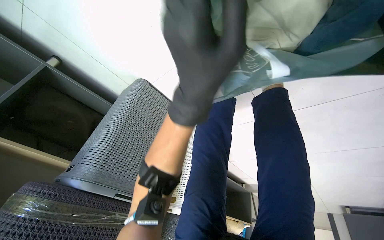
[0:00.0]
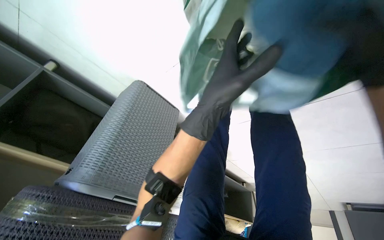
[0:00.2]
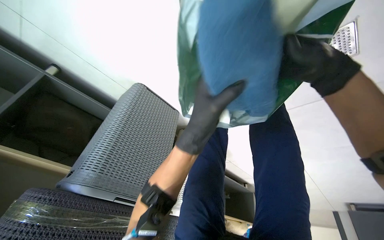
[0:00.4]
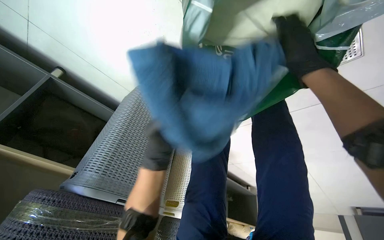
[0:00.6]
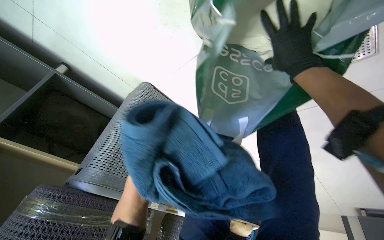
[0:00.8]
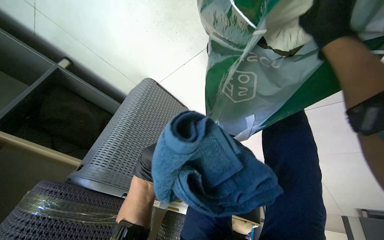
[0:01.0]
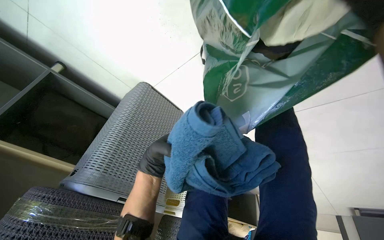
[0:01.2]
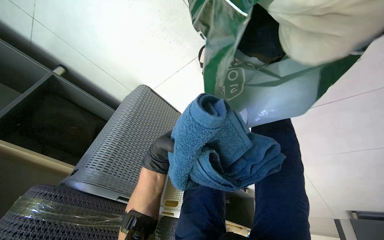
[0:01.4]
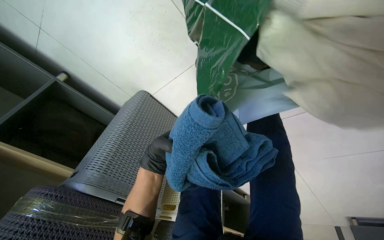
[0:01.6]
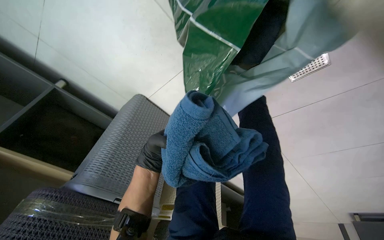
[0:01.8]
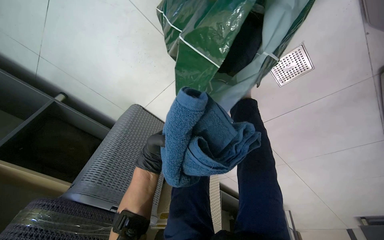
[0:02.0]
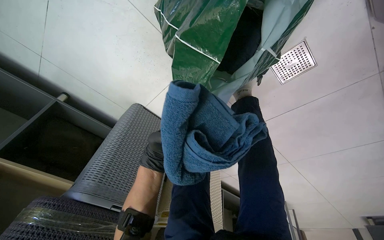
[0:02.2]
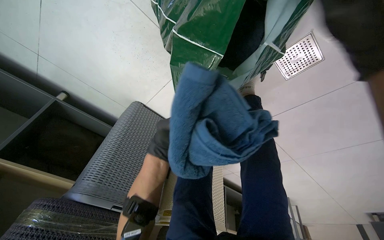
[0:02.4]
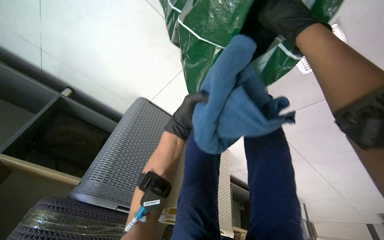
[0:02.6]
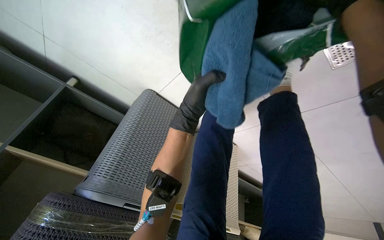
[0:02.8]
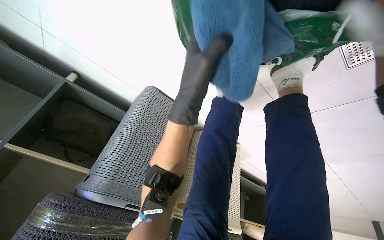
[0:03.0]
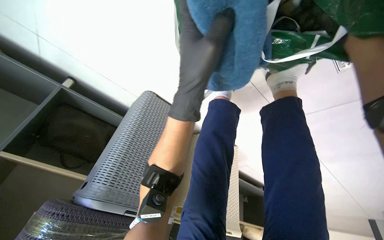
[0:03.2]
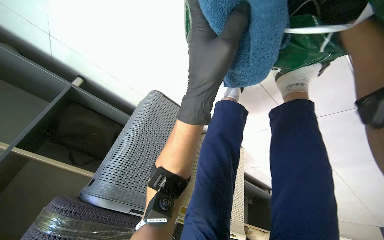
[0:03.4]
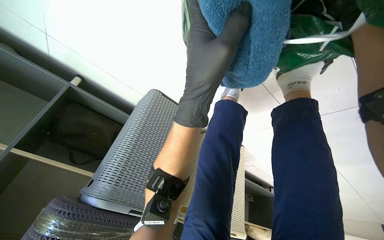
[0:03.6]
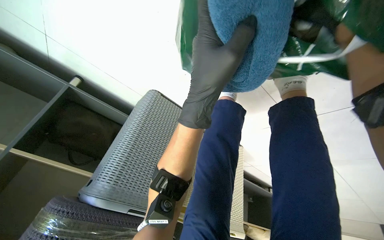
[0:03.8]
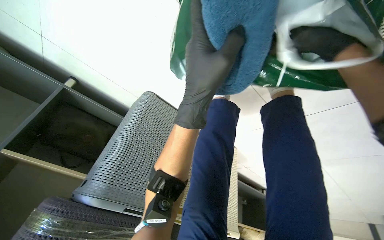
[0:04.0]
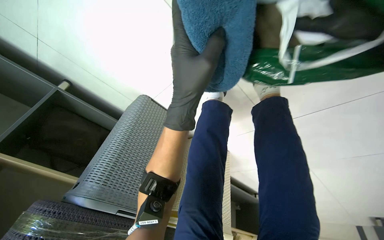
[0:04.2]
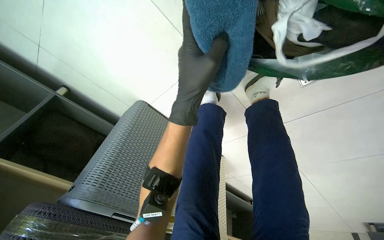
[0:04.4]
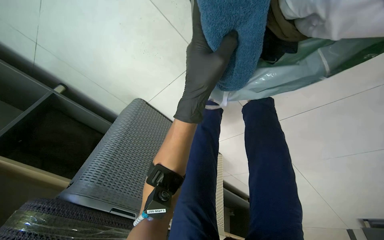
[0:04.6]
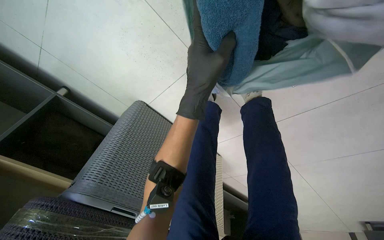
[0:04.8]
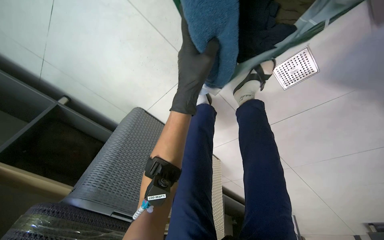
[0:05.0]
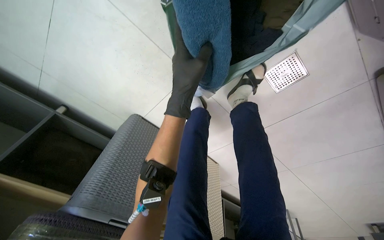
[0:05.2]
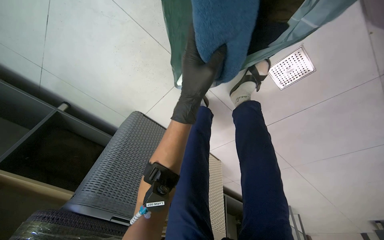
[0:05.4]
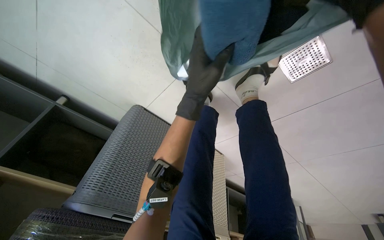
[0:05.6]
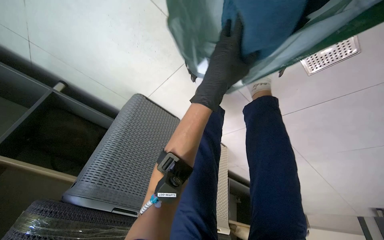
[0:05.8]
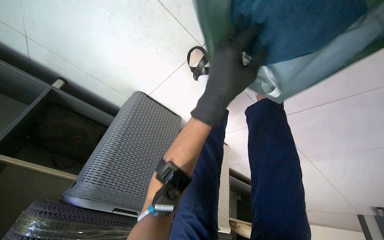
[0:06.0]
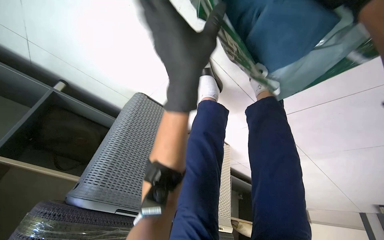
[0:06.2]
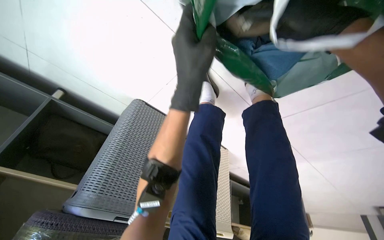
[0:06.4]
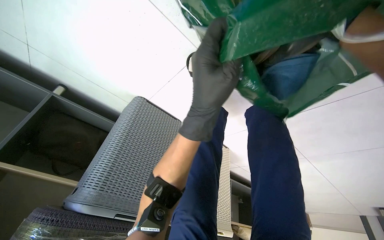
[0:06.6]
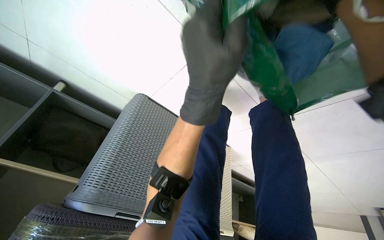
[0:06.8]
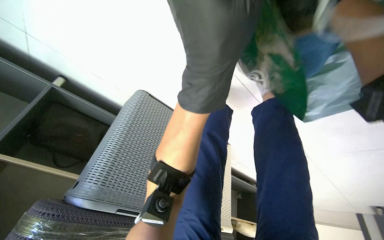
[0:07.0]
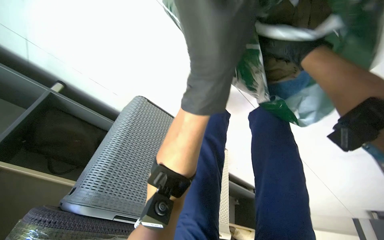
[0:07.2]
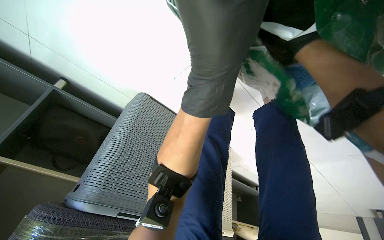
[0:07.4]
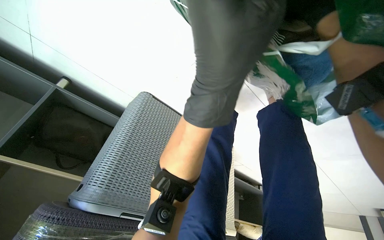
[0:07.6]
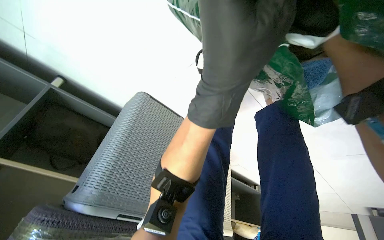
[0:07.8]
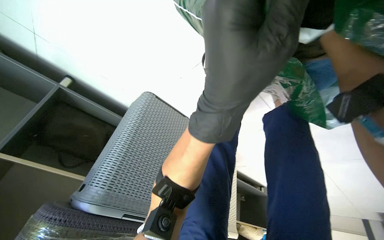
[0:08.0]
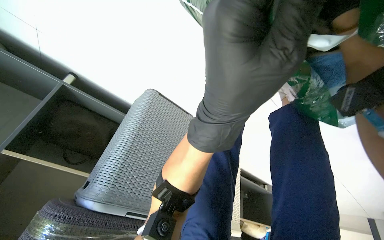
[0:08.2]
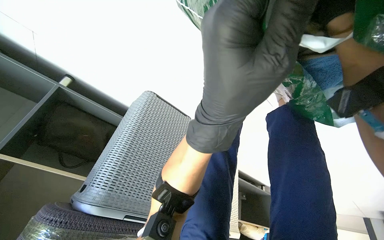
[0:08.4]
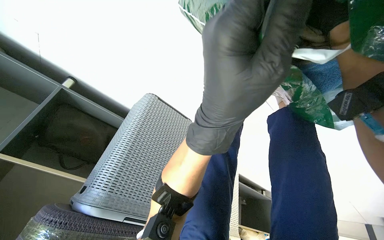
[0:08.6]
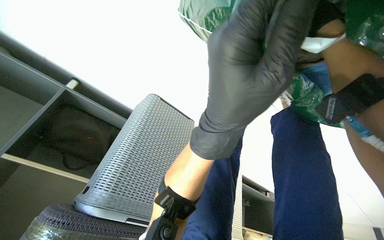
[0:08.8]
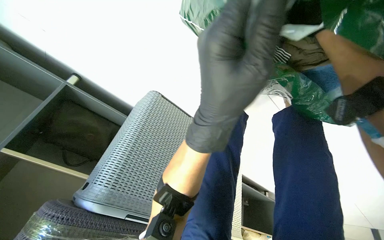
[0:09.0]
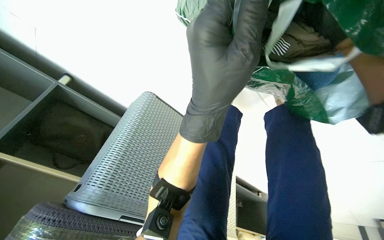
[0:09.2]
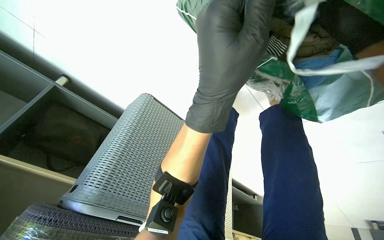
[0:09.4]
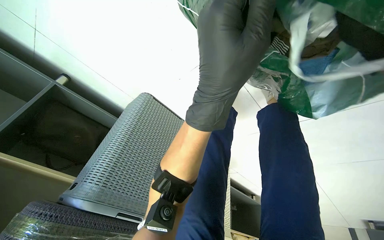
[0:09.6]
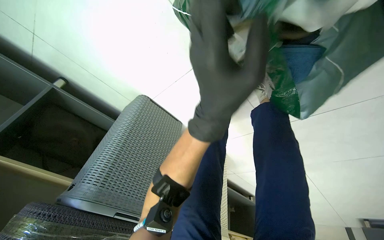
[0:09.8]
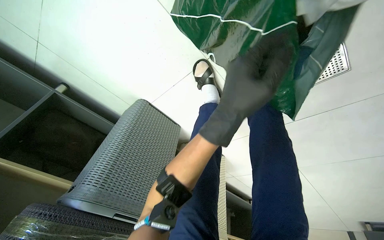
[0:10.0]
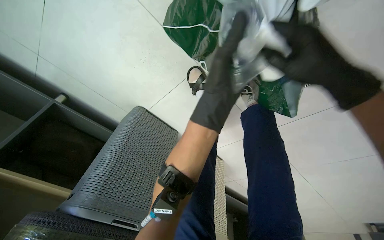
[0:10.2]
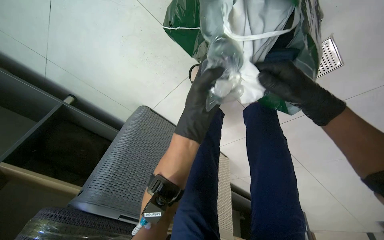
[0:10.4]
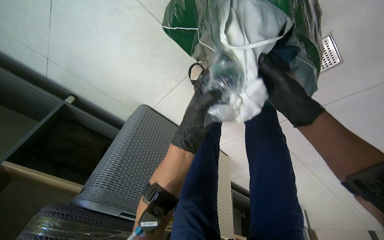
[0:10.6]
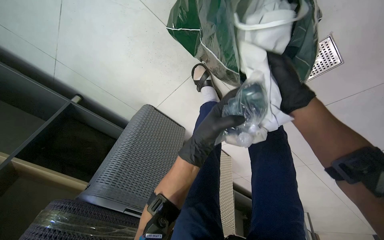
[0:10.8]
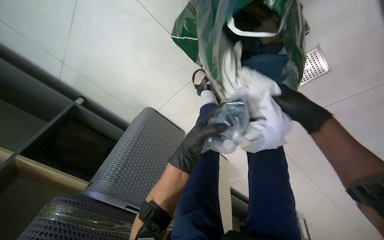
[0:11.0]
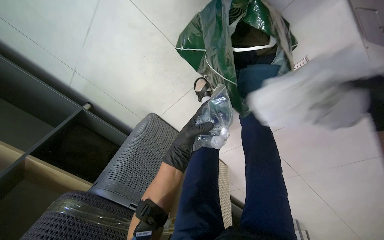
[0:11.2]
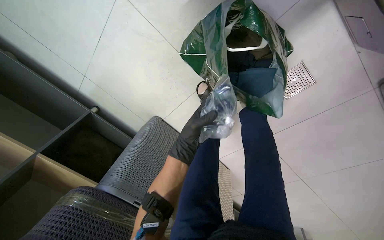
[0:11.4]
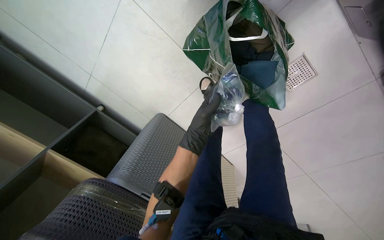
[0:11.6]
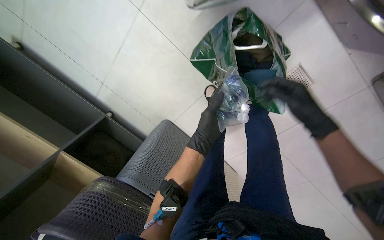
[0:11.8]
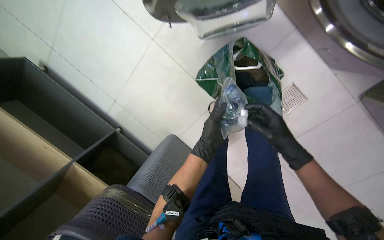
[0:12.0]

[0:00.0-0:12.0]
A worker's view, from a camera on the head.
Job: managing laundry.
The whole recording: Loading and unloading laundry. The worker transfers laundry between machines, then loads and unloads clothes from machines into a bag.
0:00.0 to 0:01.6: The left hand is displaced farther from the camera, down the picture and to the left by roughly 35 cm.
0:01.6 to 0:03.0: The left hand shifts some 30 cm up the picture, nearer to the camera and to the right.
0:04.4 to 0:06.0: The left hand is displaced farther from the camera and to the right by about 15 cm.
0:10.4 to 0:12.0: The view tilts some 25 degrees upward. The left hand is displaced down the picture by about 15 cm.

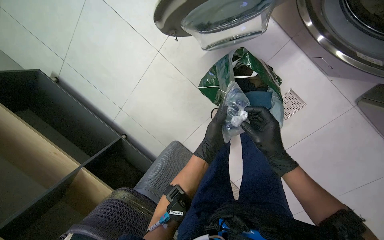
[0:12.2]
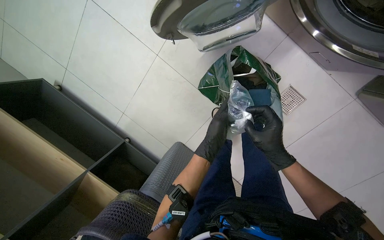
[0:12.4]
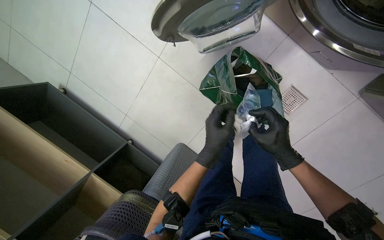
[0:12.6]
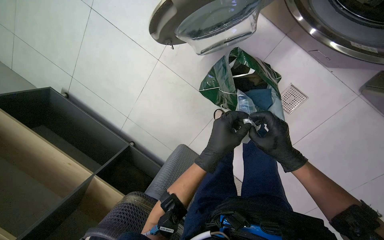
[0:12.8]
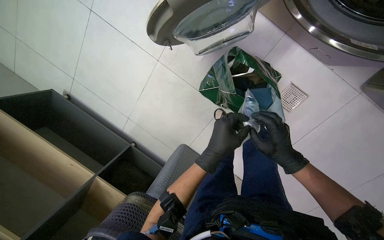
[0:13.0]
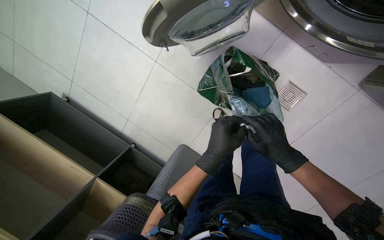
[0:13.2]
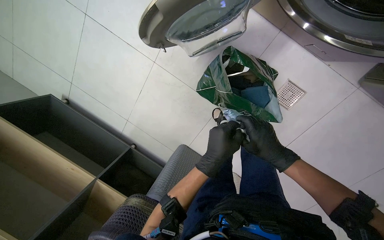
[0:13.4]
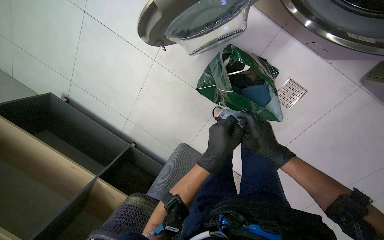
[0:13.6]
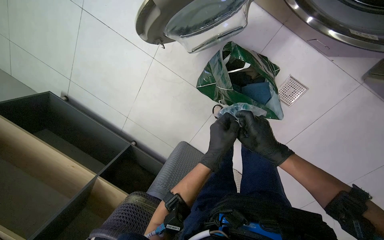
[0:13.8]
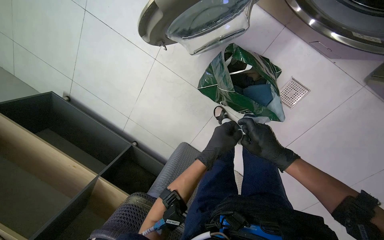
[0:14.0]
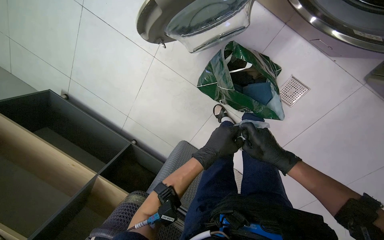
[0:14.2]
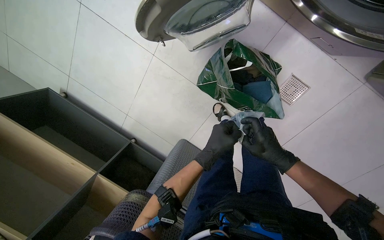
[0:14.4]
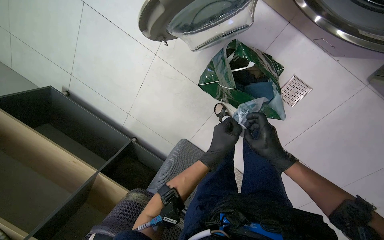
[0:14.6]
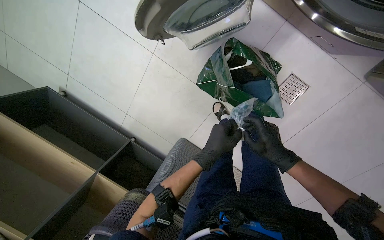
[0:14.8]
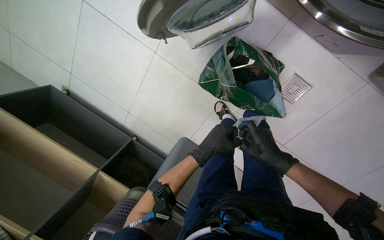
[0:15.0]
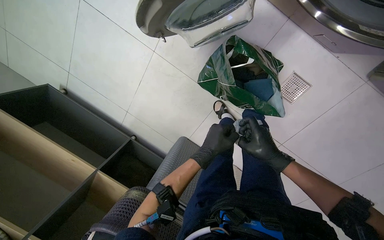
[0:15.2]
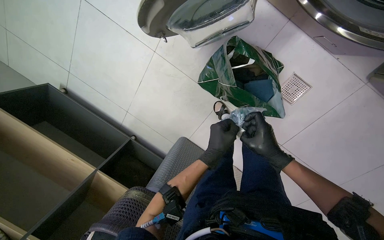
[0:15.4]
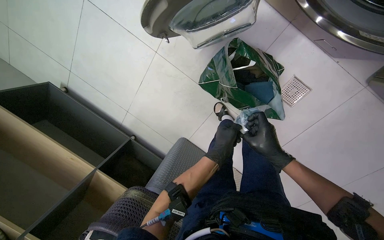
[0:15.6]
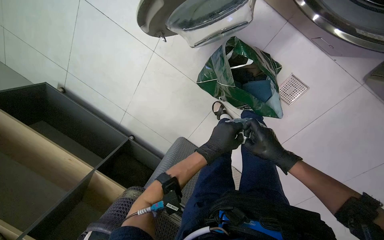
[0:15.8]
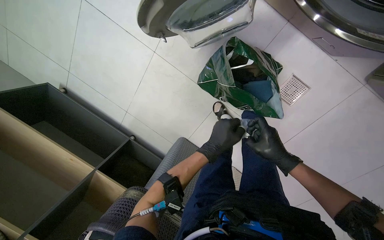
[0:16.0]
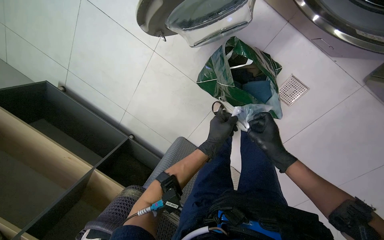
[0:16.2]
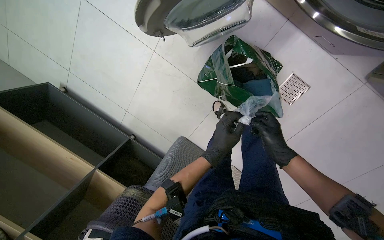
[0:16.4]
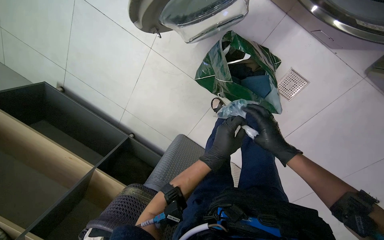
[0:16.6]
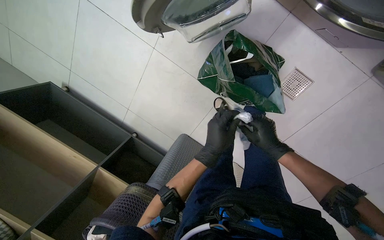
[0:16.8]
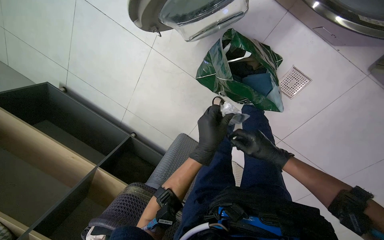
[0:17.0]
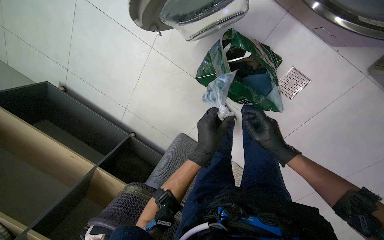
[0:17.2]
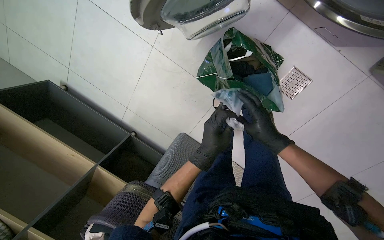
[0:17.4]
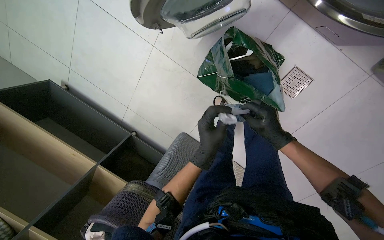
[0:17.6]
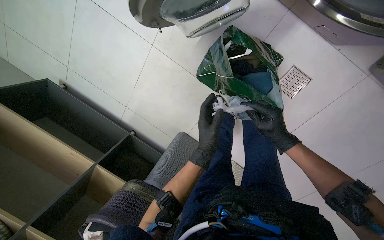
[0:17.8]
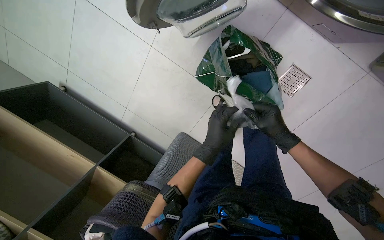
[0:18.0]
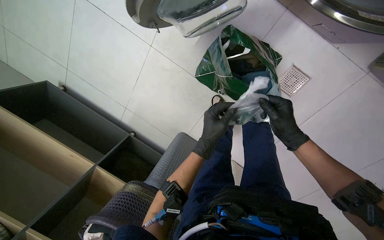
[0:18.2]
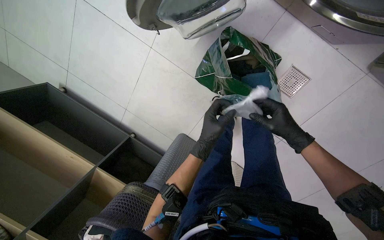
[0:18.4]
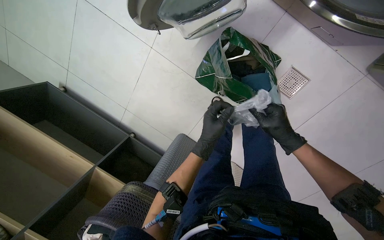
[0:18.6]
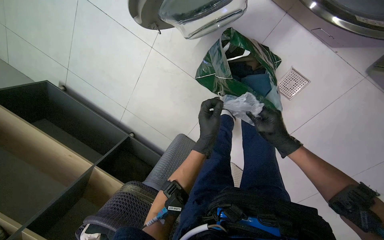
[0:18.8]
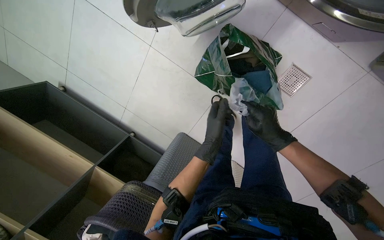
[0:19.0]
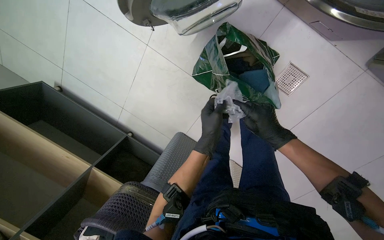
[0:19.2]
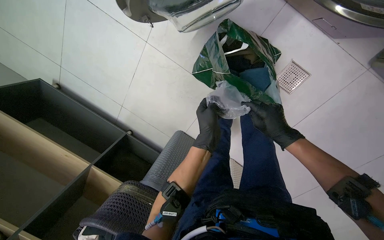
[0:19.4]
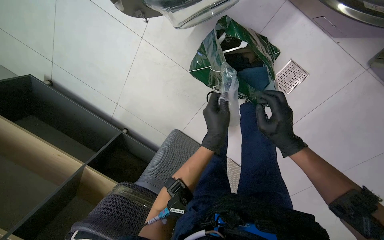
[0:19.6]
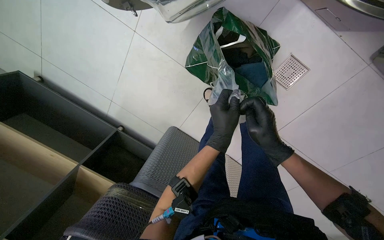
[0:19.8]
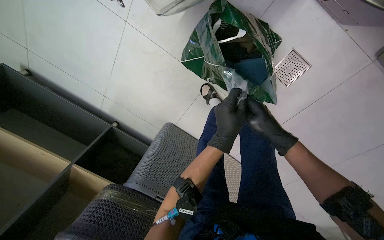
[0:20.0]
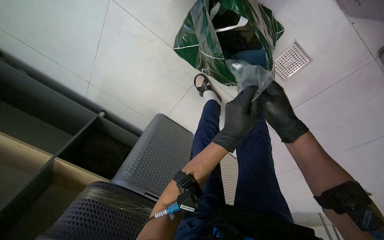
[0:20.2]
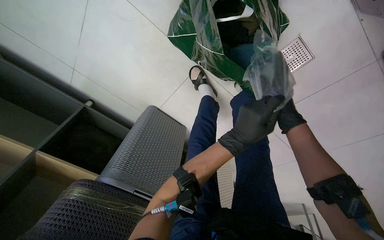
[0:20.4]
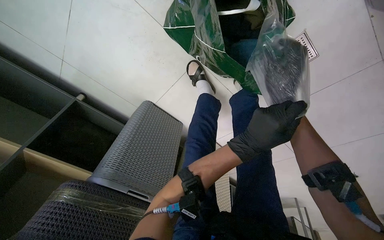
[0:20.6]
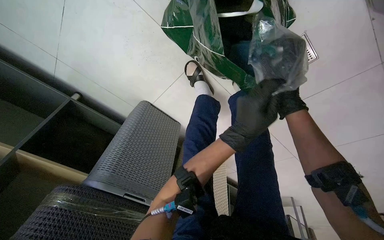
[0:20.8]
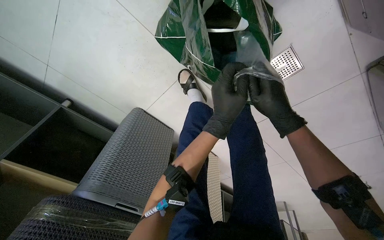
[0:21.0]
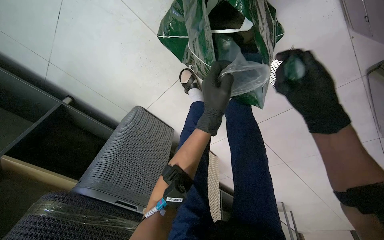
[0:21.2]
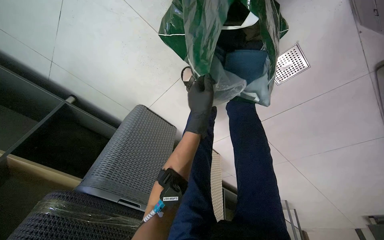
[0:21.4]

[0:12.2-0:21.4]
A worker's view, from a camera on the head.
Job: managing laundry.
The whole recording: Loading and unloading laundry. The worker transfers laundry between machines, then loads and unloads clothes from machines into a bag.
0:12.2 to 0:13.8: The left hand shifts roughly 10 cm nearer to the camera.
0:13.8 to 0:16.8: The hands are busy where they are.
0:16.8 to 0:19.8: The hands make small movements and keep their place.
0:19.8 to 0:21.4: The wearer looks approximately 15 degrees further downward.
